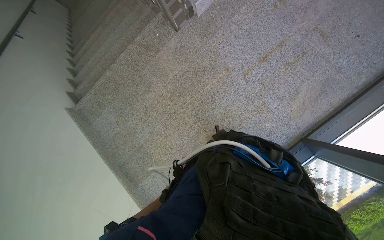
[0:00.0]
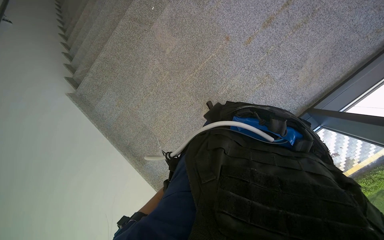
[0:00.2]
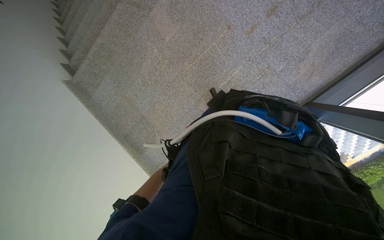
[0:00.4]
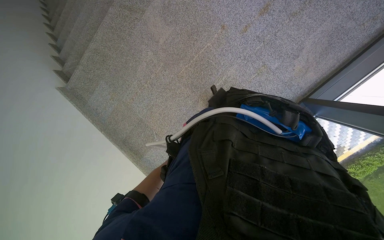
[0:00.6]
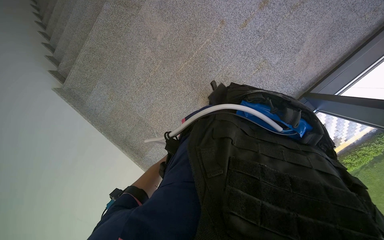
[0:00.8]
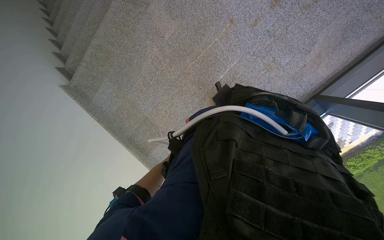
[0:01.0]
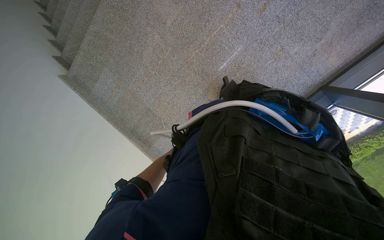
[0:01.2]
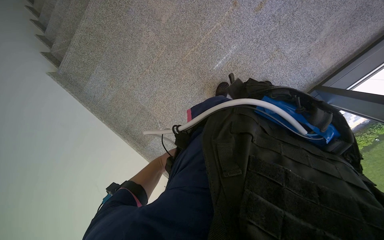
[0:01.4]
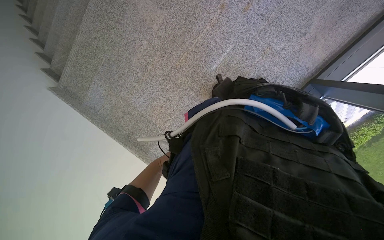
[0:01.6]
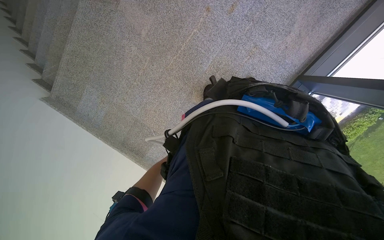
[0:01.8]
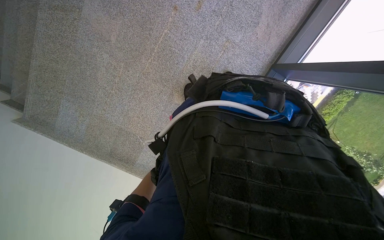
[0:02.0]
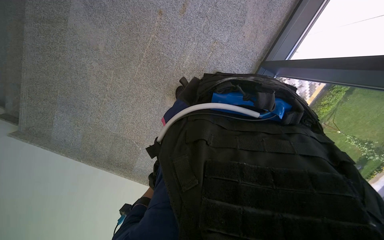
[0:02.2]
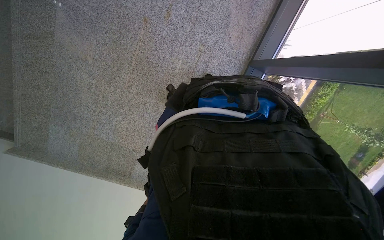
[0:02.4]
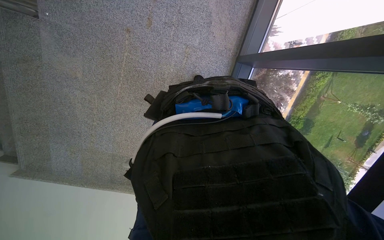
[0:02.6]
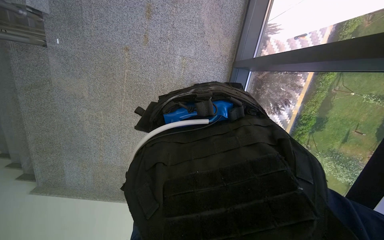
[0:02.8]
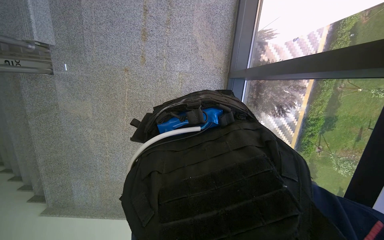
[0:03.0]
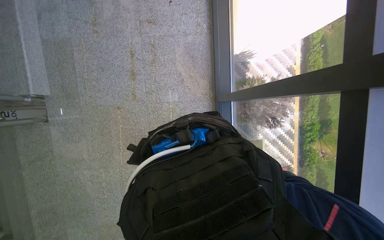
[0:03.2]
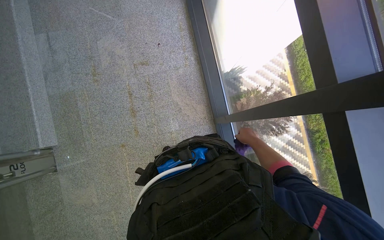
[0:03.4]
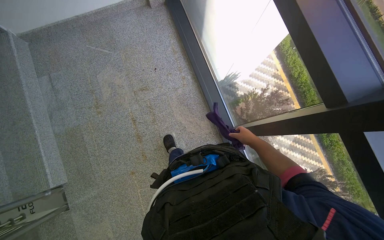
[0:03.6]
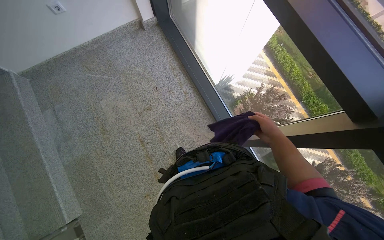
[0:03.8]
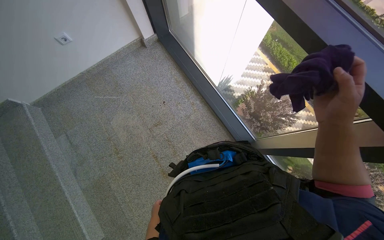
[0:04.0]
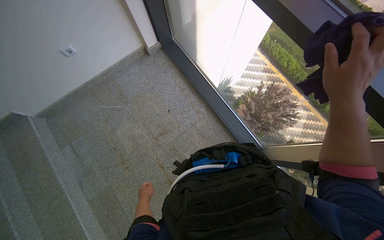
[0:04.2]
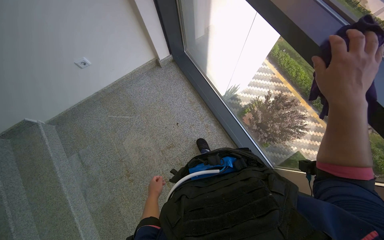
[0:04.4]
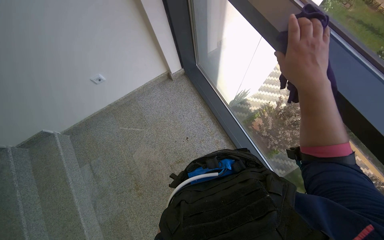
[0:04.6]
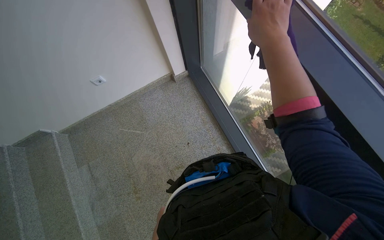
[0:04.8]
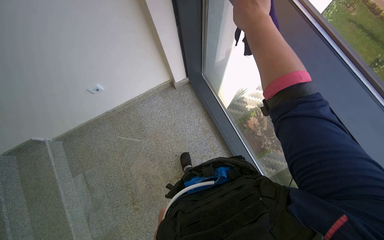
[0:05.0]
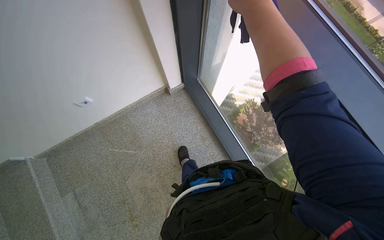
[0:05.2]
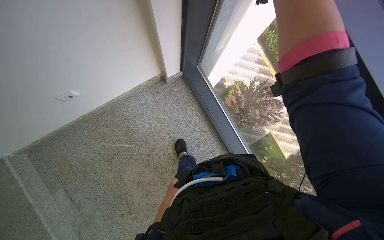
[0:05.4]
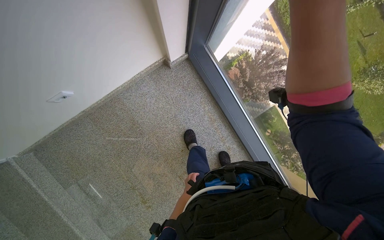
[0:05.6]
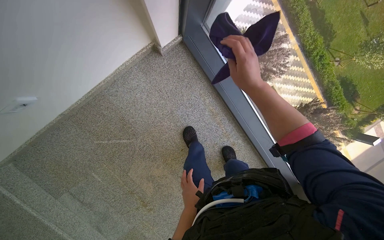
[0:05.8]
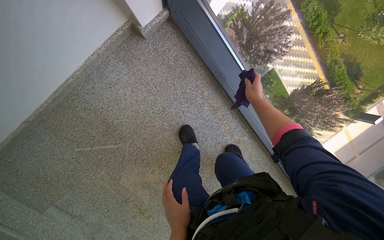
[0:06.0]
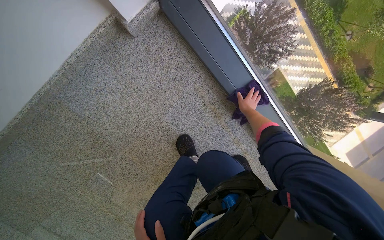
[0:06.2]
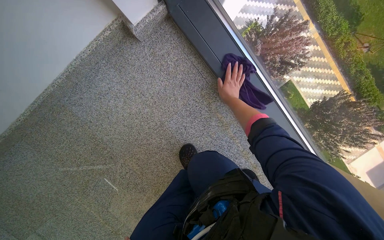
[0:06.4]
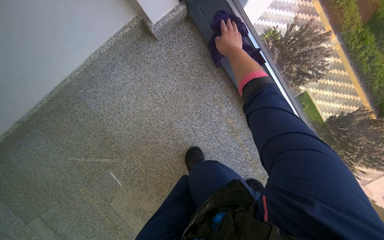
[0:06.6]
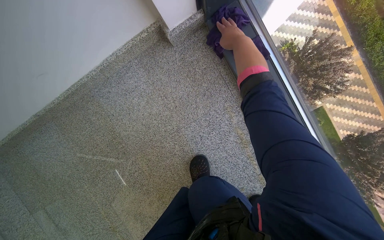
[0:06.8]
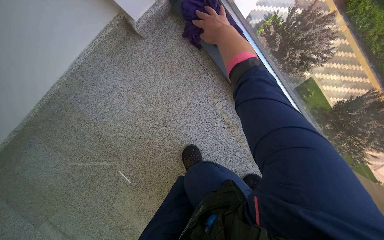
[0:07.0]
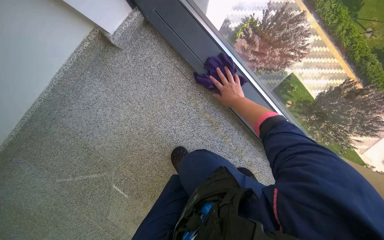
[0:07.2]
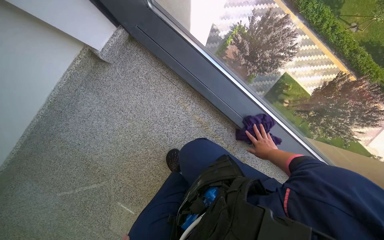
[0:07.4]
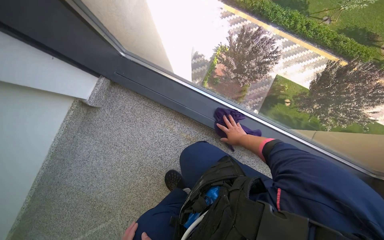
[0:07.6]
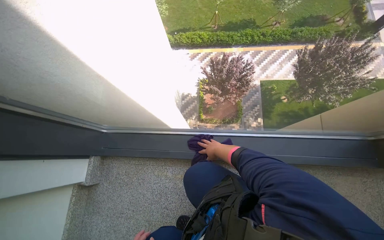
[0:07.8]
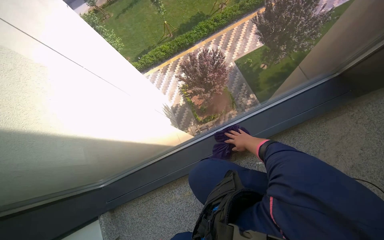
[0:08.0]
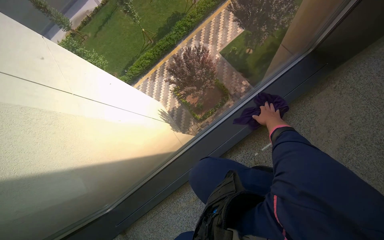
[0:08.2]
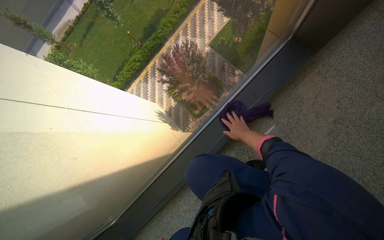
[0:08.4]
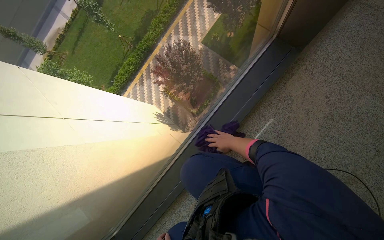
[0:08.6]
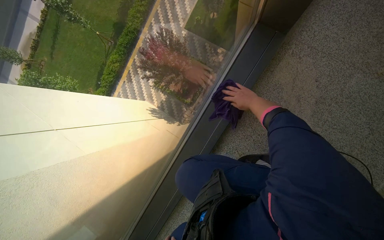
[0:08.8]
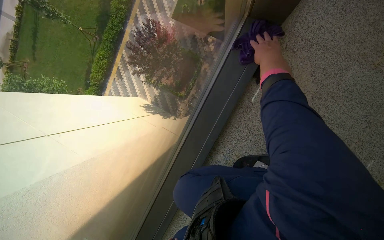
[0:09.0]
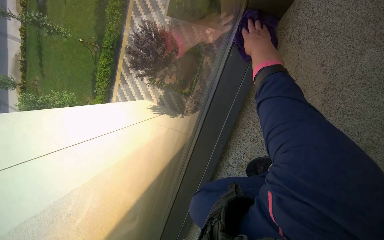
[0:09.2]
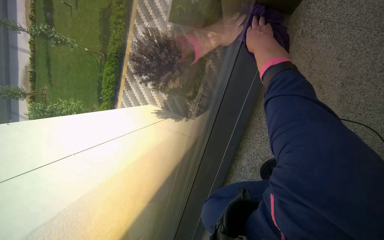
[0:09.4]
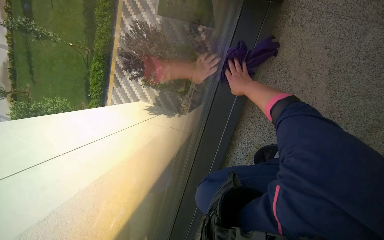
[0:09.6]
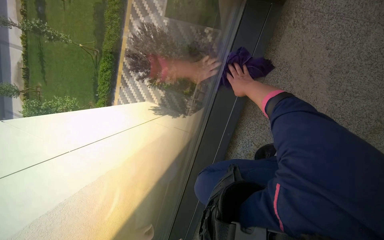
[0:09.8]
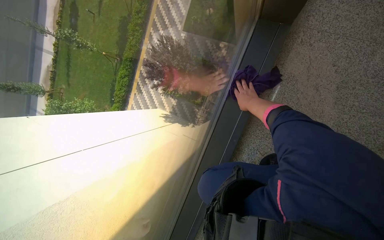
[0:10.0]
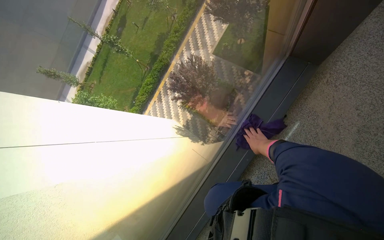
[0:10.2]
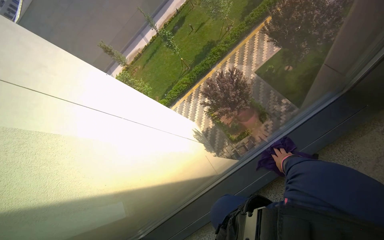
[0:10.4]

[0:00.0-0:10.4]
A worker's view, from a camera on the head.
Job: wiping surfaces.
The whole recording: Wiping window frames. The worker wipes the window frames with a purple cloth.
0:00.0 to 0:01.4: The camera pitches downward, by about 15 degrees.
0:01.4 to 0:03.0: The camera travels approximately 2 m. The scene turns about 35 degrees counterclockwise in the picture.
0:03.0 to 0:04.4: The head travels roughly 60 cm. The wearer looks some 30 degrees further upward. Everything in view rotates about 40 degrees counterclockwise.
0:04.4 to 0:06.0: The wearer moves roughly 1 m. The camera pitches downward, by about 30 degrees.
0:06.0 to 0:07.4: The right hand is displaced down the picture and to the right by some 30 cm.
0:07.4 to 0:09.0: The camera is carried approximately 80 cm. The wearer looks approximately 15 degrees further upward. The scene turns about 105 degrees counterclockwise in the picture.
0:09.0 to 0:10.4: The head turns to the left by roughly 35 degrees.

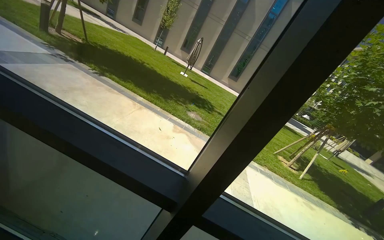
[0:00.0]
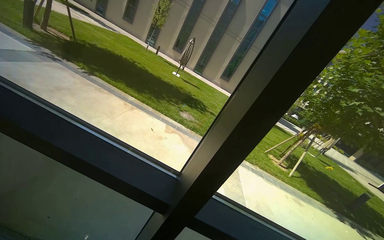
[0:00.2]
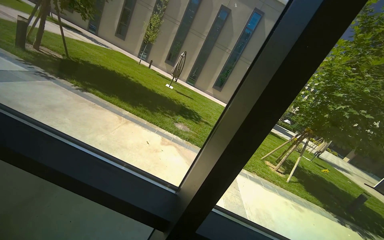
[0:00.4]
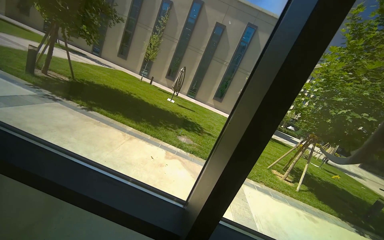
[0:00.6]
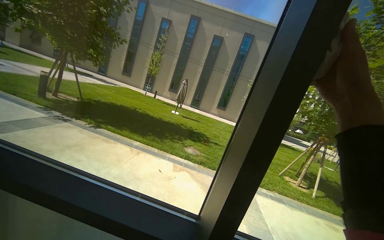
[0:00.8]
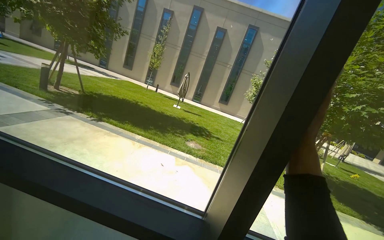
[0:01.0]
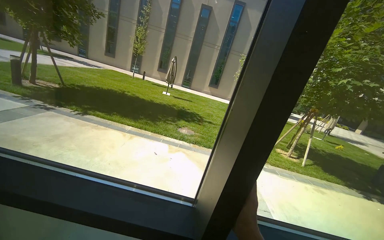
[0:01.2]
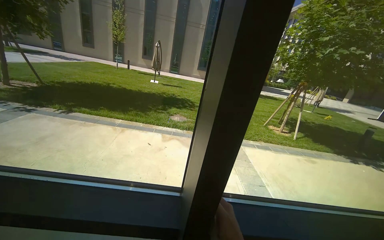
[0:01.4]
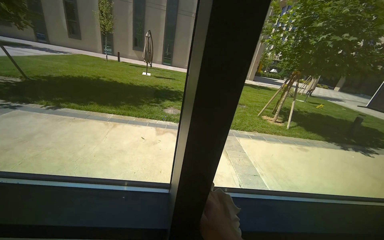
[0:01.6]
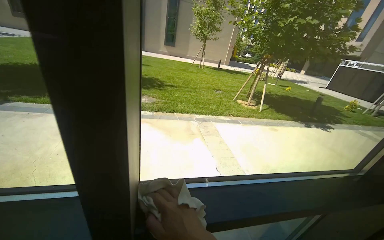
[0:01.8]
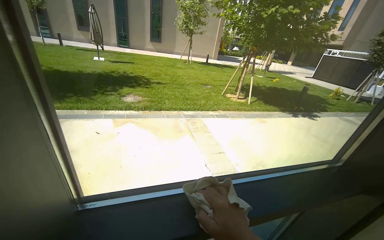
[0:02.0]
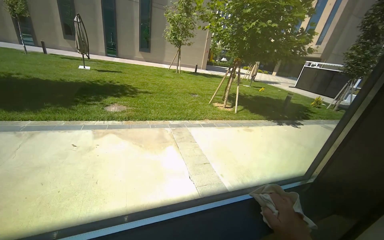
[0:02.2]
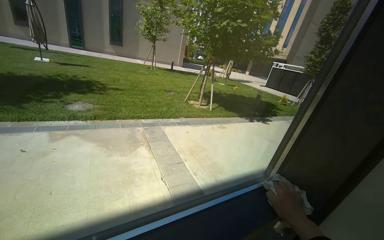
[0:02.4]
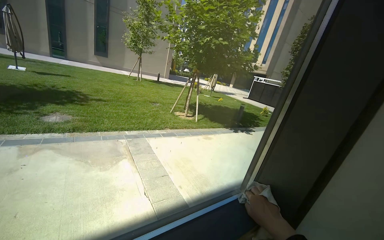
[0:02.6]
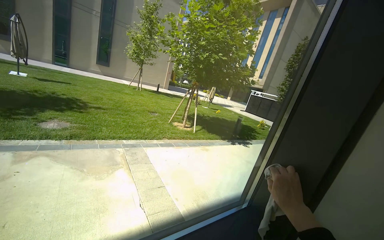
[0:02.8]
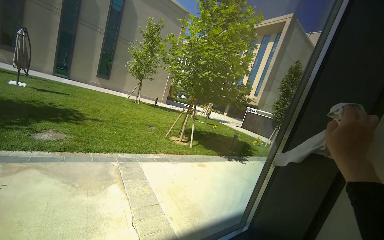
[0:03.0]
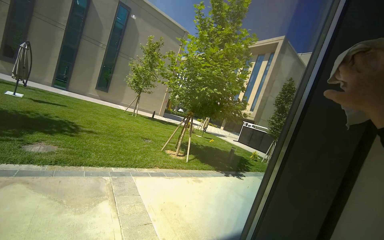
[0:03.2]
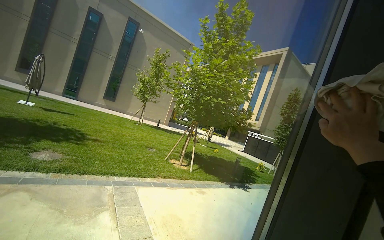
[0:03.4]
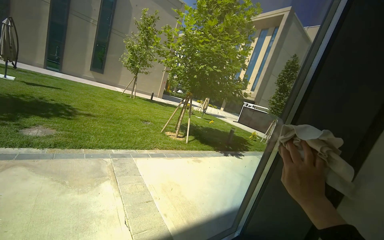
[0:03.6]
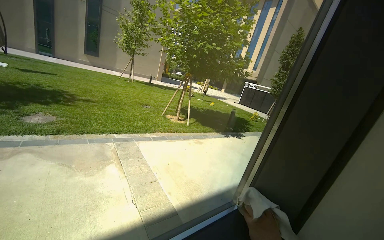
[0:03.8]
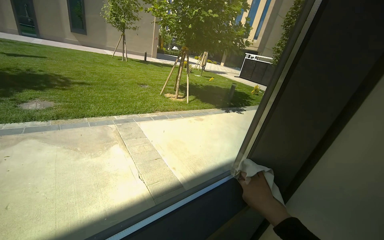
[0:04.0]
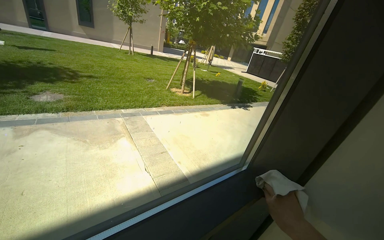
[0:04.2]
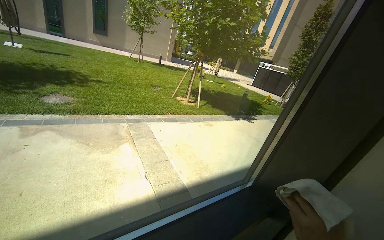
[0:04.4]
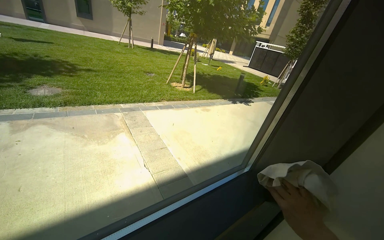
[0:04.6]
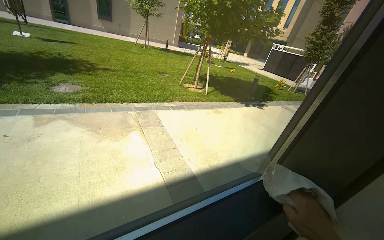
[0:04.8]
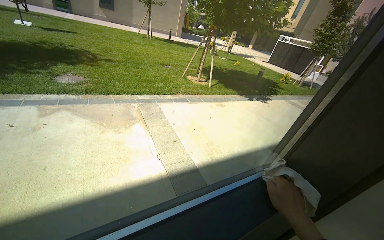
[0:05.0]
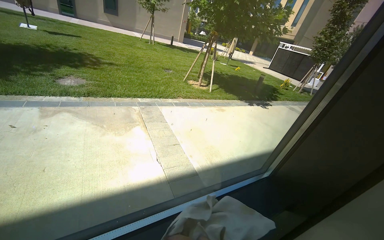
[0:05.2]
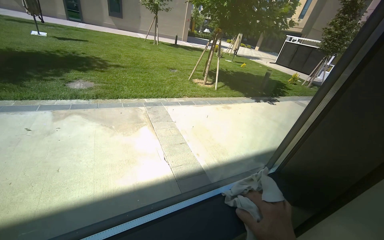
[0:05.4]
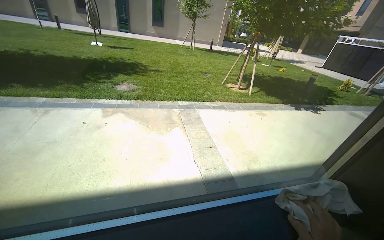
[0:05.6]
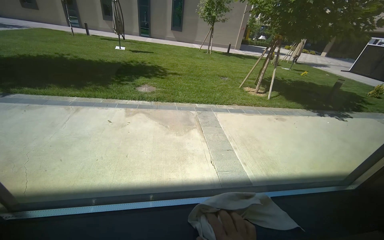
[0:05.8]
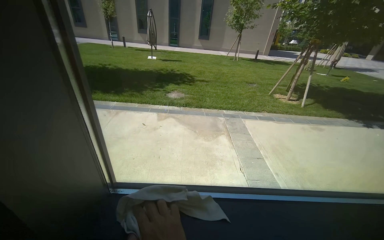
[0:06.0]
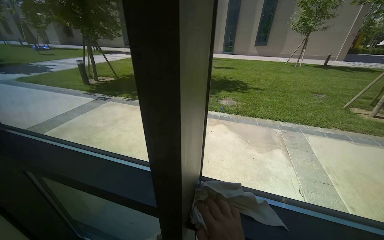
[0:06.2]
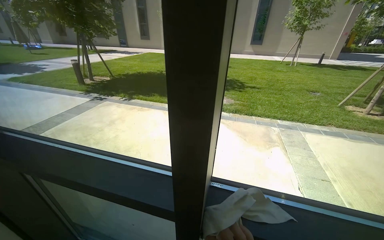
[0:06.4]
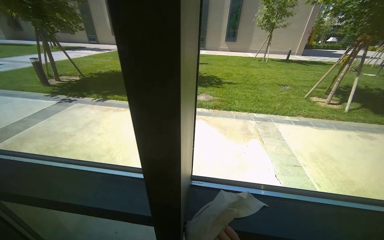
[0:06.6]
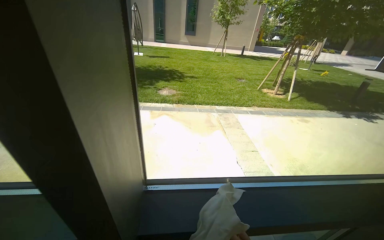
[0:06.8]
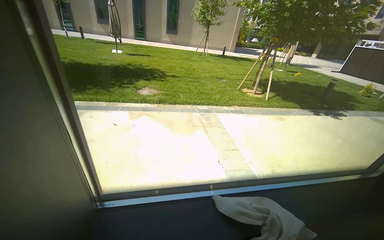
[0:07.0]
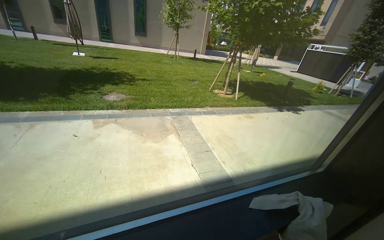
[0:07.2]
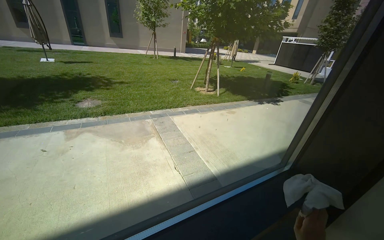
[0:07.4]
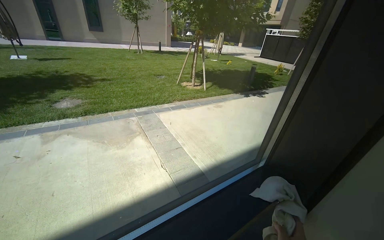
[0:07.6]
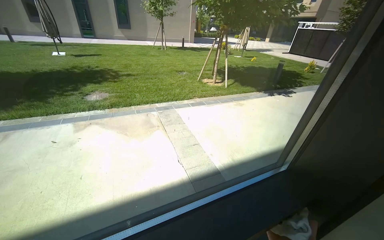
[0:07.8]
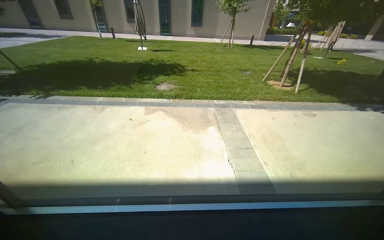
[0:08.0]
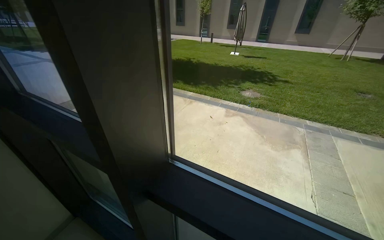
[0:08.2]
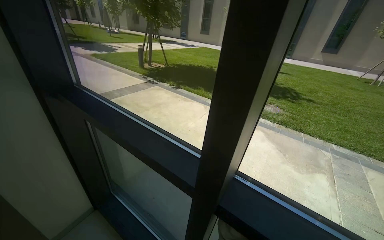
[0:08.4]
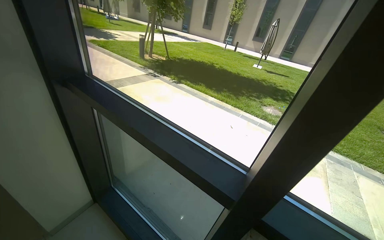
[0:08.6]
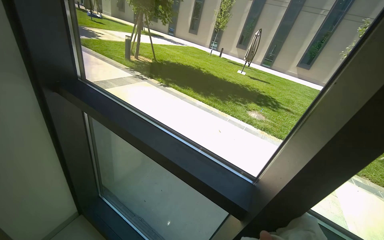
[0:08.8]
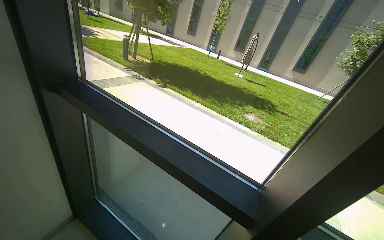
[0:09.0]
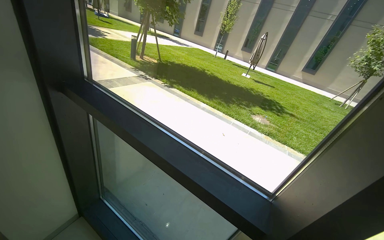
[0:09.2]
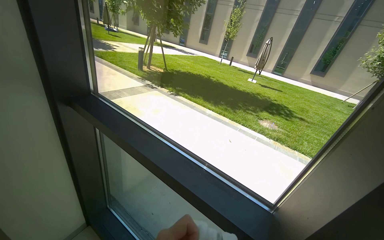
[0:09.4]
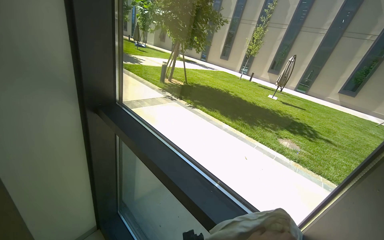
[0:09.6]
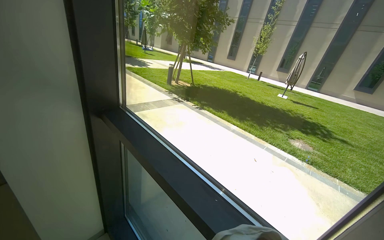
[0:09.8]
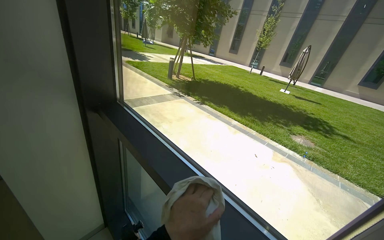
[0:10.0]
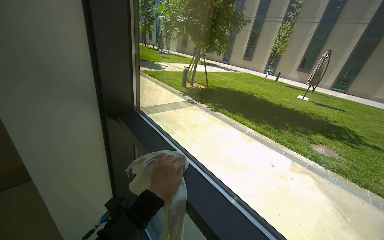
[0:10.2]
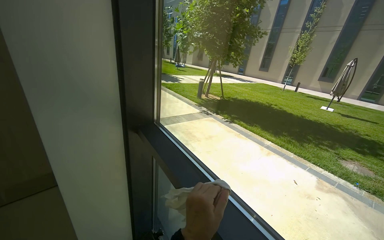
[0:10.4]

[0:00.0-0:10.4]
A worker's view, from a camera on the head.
Job: cleaning windows.
The whole recording: Wiping window frame and glass. The worker wipes the window frame and glass with a cloth.
0:01.4 to 0:03.0: The head travels roughly 40 cm. The camera sweeps to the right, by about 30 degrees.
0:03.0 to 0:04.4: The view tilts approximately 15 degrees downward.
0:04.4 to 0:06.0: The view swings roughly 30 degrees to the left.
0:06.0 to 0:07.4: The wearer's head swings roughly 25 degrees to the right.
0:07.4 to 0:09.0: The head travels roughly 60 cm. The wearer looks roughly 60 degrees further to the left.
0:09.0 to 0:10.4: The view pans to the left by some 25 degrees. The view tips upward by roughly 15 degrees.
